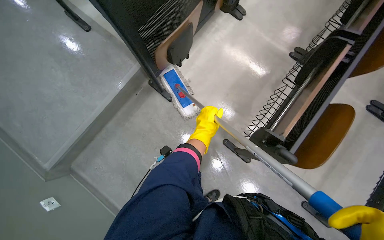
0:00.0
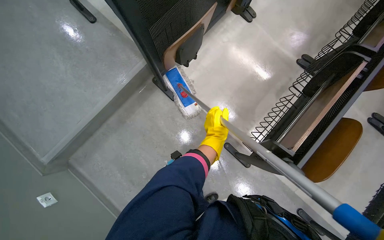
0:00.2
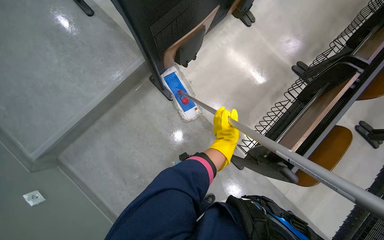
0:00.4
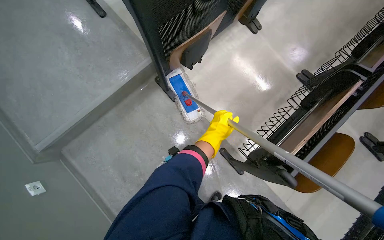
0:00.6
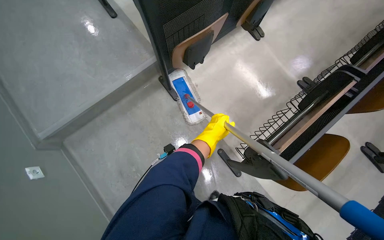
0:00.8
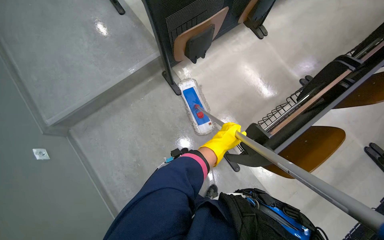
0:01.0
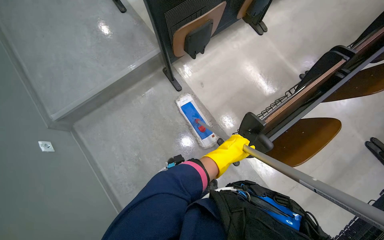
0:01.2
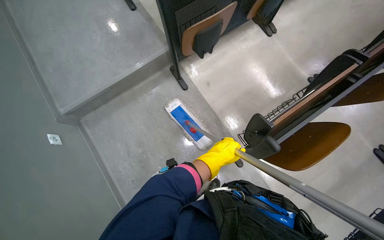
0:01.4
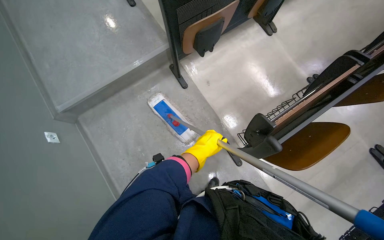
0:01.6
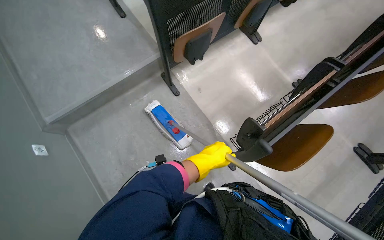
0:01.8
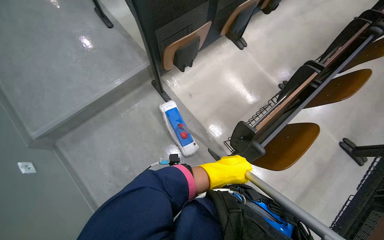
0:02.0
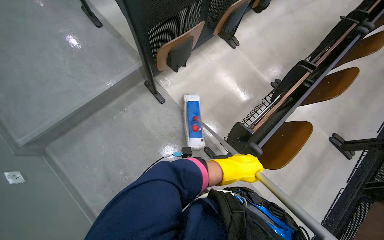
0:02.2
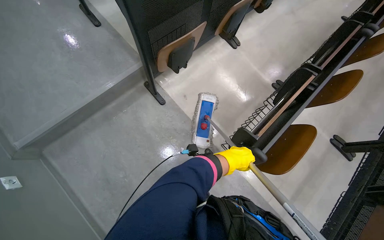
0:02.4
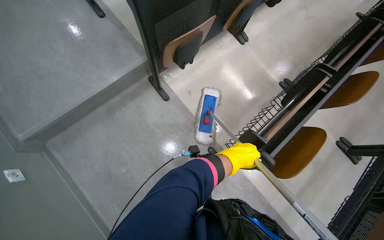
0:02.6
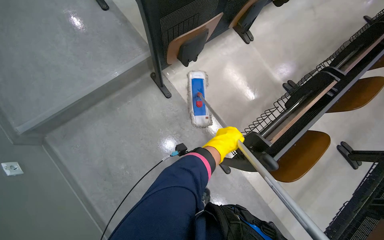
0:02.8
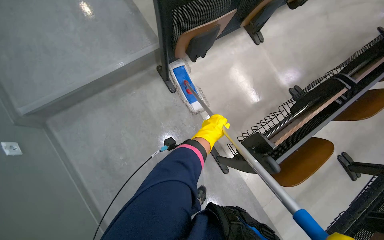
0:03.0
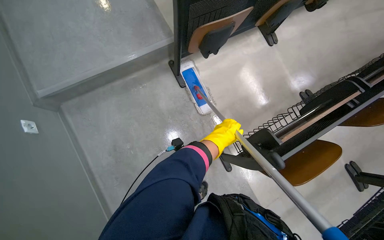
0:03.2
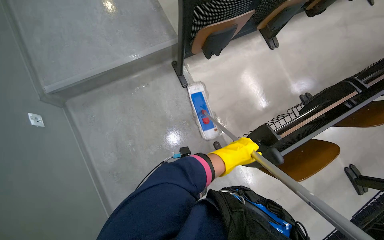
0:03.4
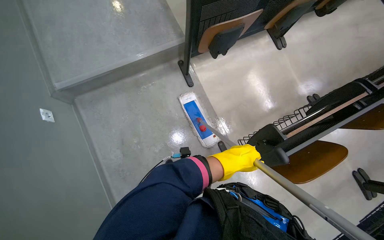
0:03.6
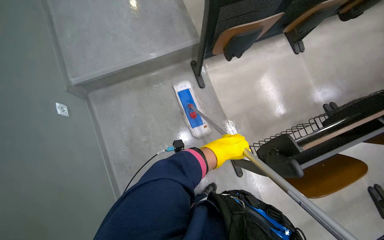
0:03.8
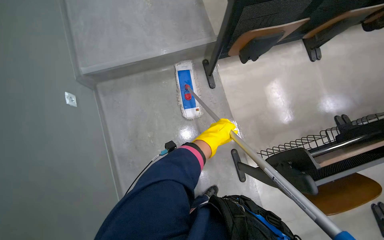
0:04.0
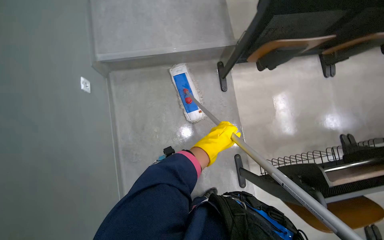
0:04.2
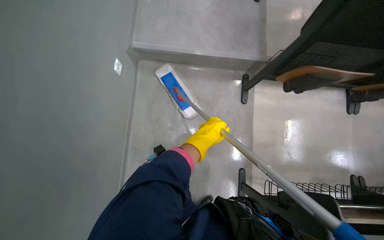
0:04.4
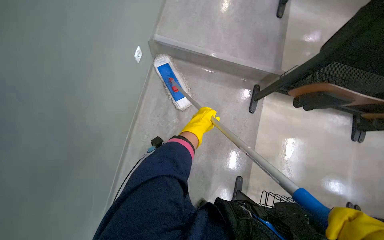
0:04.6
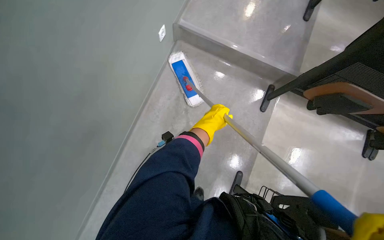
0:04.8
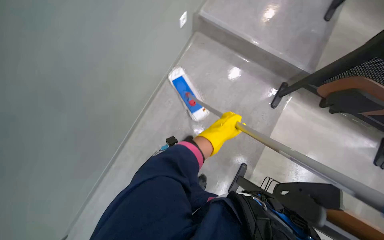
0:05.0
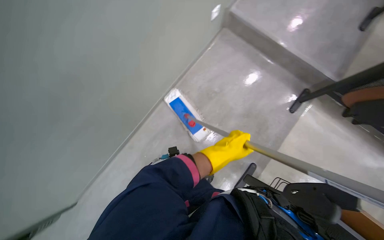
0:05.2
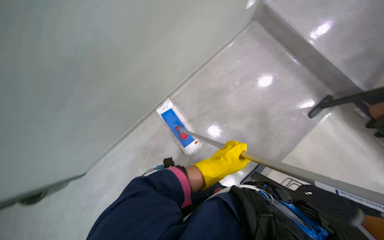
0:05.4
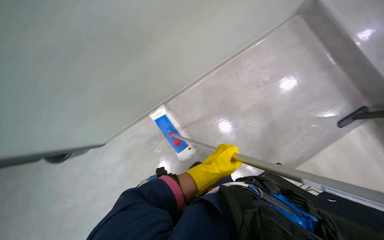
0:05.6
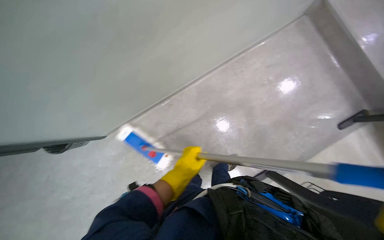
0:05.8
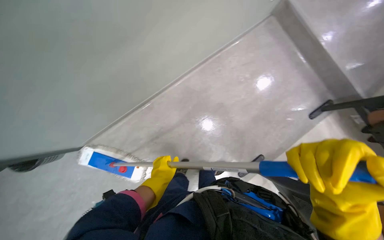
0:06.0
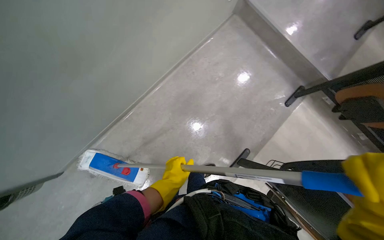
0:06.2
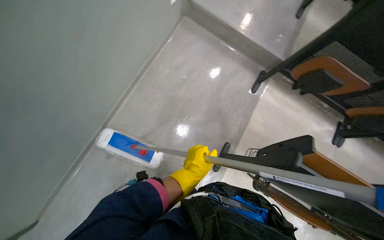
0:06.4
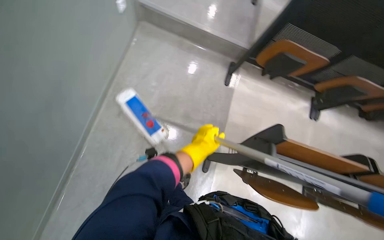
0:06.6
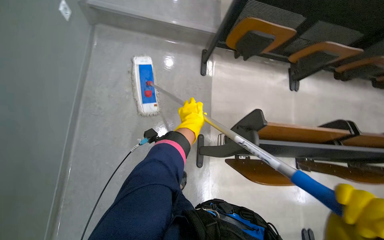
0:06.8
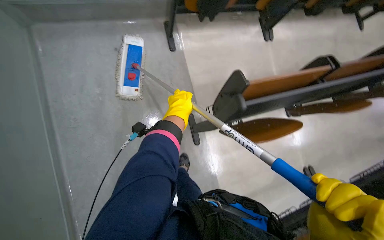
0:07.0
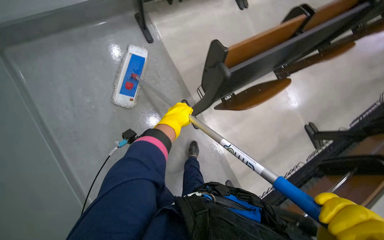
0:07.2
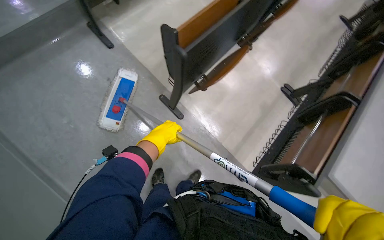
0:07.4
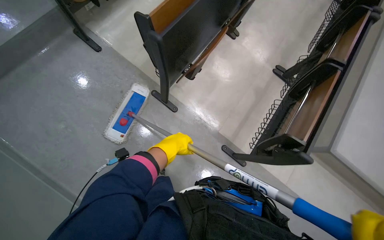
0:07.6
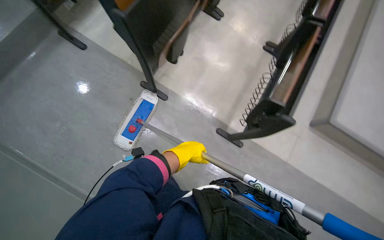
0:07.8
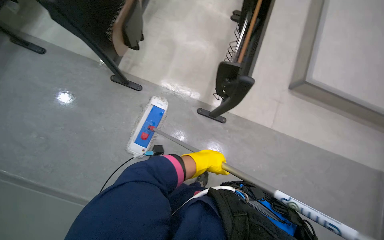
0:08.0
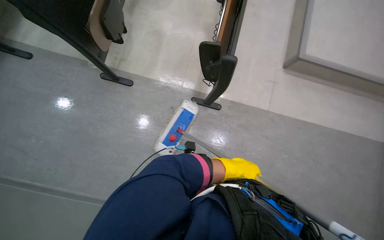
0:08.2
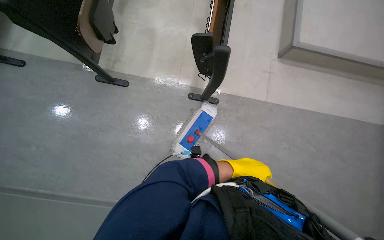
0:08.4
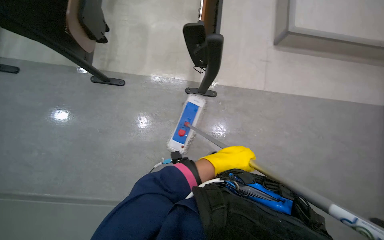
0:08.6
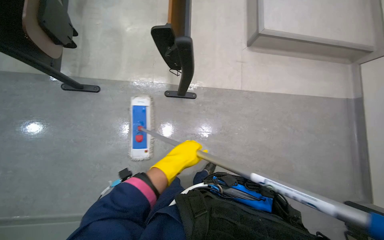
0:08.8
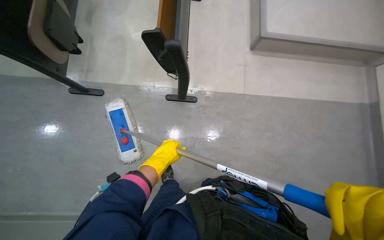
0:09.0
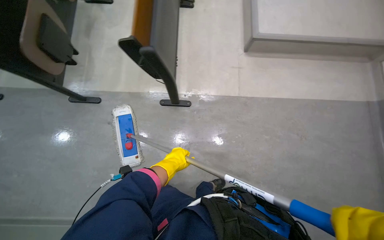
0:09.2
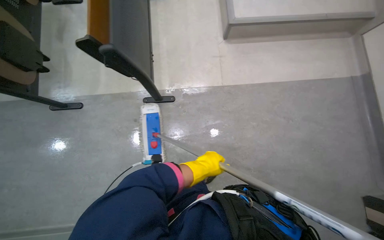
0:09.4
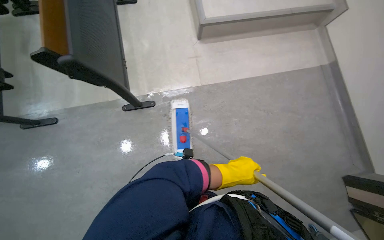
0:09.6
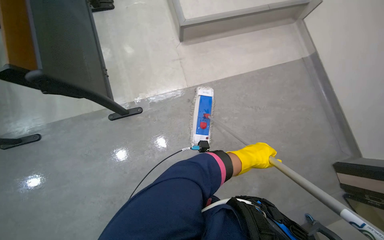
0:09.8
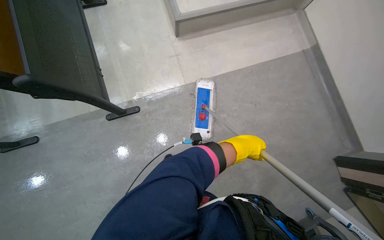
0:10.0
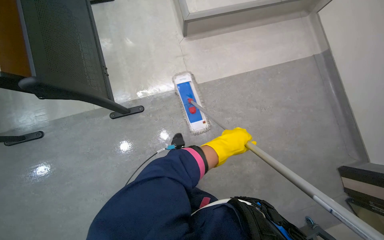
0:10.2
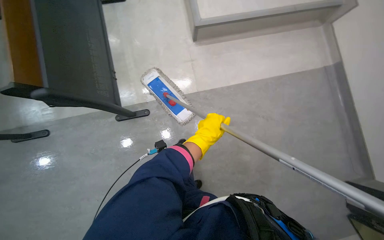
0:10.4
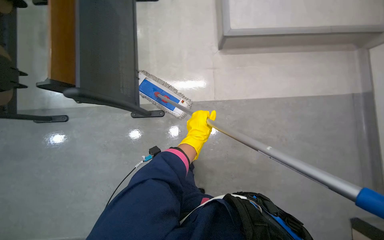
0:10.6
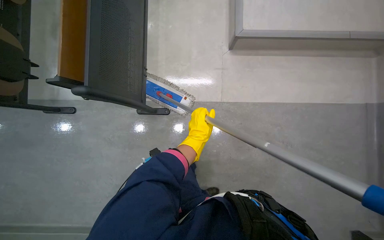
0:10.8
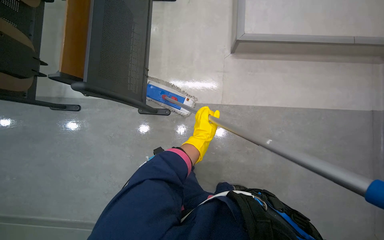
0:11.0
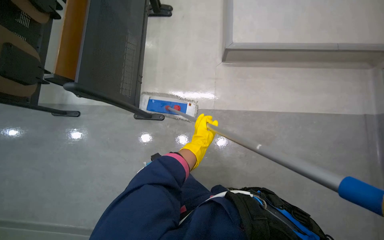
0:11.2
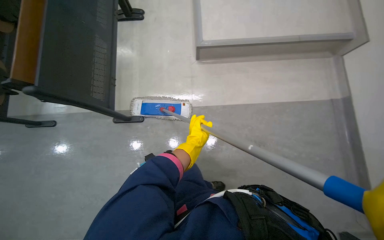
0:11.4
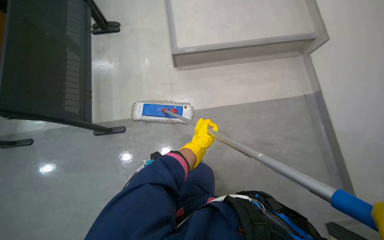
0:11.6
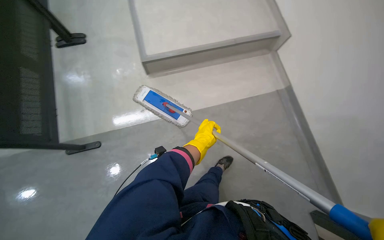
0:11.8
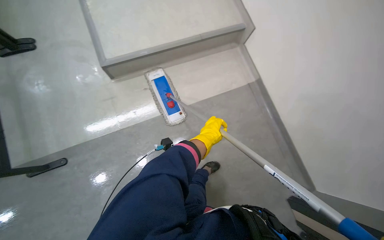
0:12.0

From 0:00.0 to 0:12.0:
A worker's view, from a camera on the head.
Job: mopping floor.
The whole recording: Mopping lecture hall floor. The worker mops the floor of the lecture hall with a long-handled mop.
From 0:00.0 to 0:01.6: The left hand moves down the picture, approximately 20 cm.
From 0:01.6 to 0:03.0: The left hand goes approximately 10 cm up the picture.
From 0:03.0 to 0:04.4: Everything in view rotates some 35 degrees clockwise.
From 0:04.4 to 0:06.0: The camera is carried roughly 70 cm. Everything in view rotates roughly 45 degrees clockwise.
From 0:06.0 to 0:07.6: The wearer looks some 105 degrees further to the right. The view tips downward by about 15 degrees.
From 0:07.6 to 0:09.0: The head travels approximately 50 cm. The scene rotates counterclockwise by roughly 35 degrees.
From 0:09.0 to 0:10.4: The left hand travels to the right by about 40 cm.
From 0:10.4 to 0:12.0: The head travels roughly 70 cm.

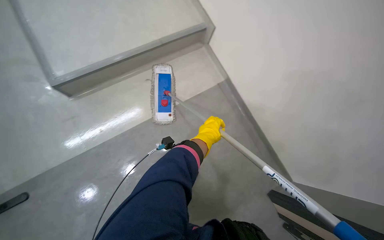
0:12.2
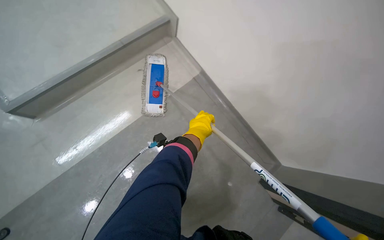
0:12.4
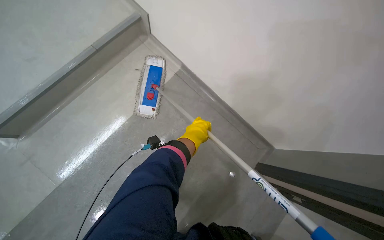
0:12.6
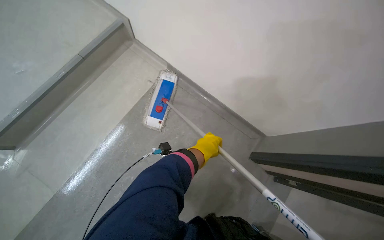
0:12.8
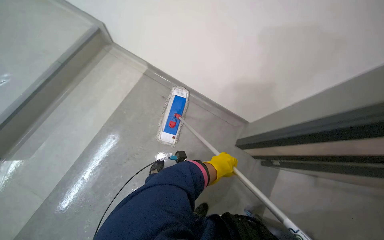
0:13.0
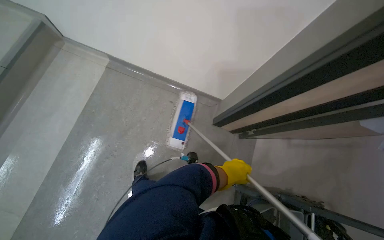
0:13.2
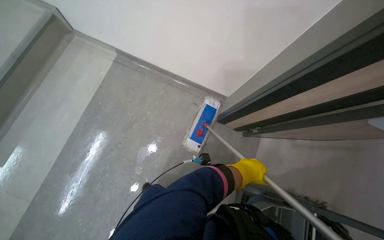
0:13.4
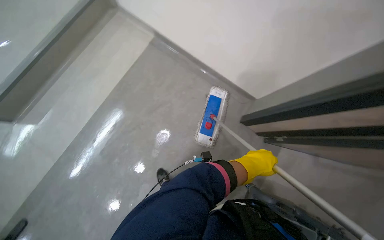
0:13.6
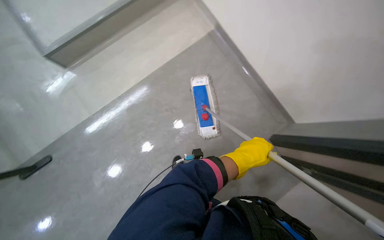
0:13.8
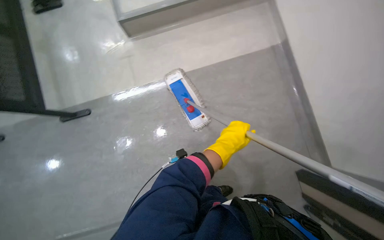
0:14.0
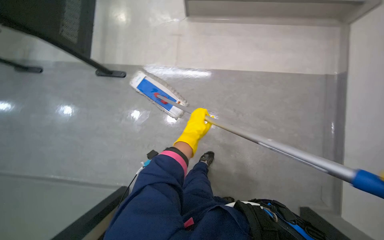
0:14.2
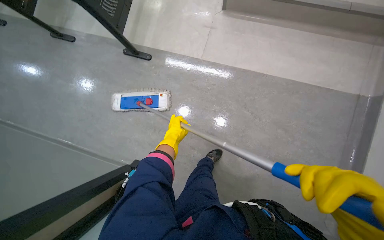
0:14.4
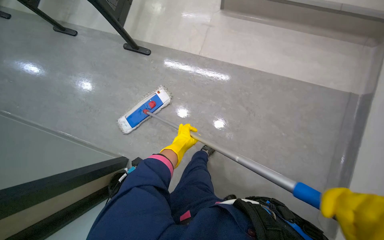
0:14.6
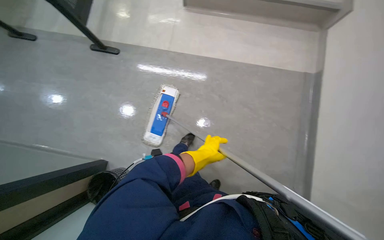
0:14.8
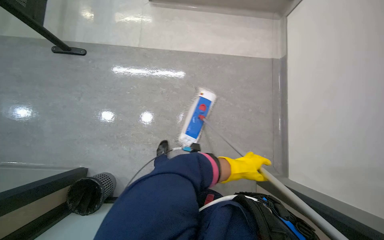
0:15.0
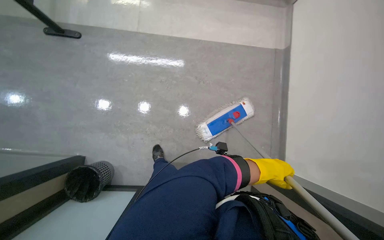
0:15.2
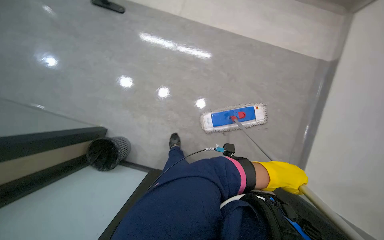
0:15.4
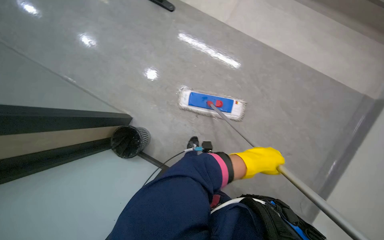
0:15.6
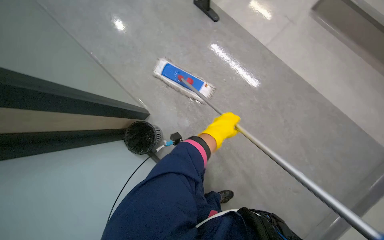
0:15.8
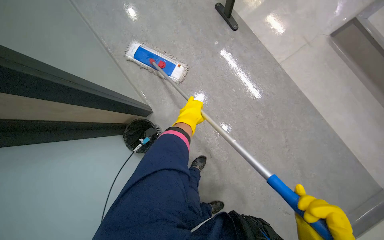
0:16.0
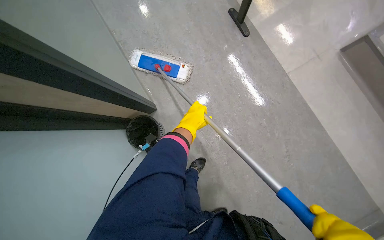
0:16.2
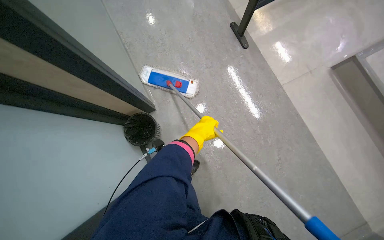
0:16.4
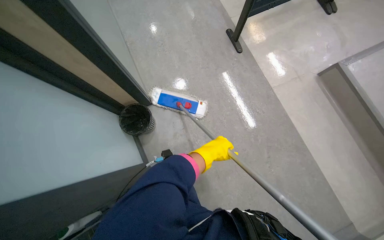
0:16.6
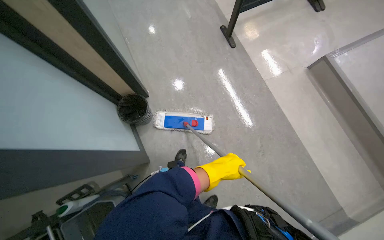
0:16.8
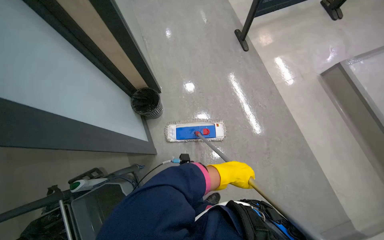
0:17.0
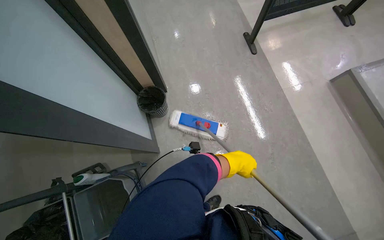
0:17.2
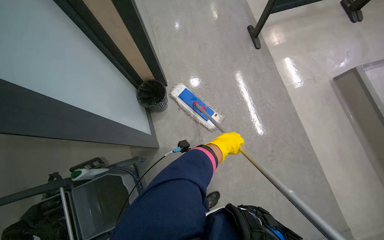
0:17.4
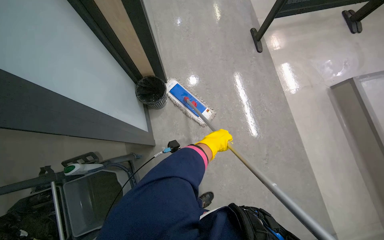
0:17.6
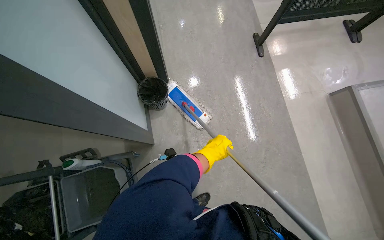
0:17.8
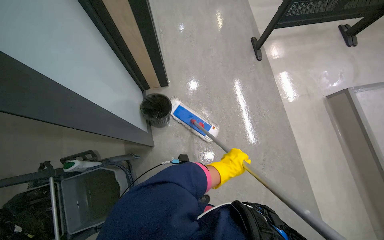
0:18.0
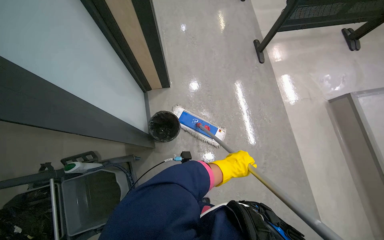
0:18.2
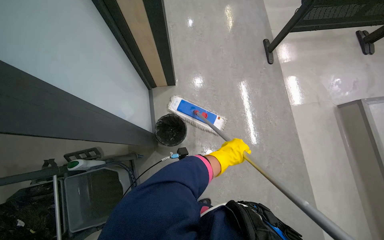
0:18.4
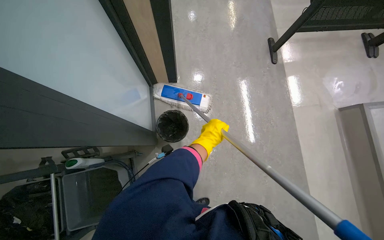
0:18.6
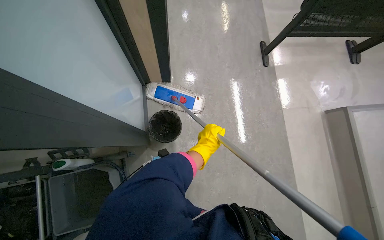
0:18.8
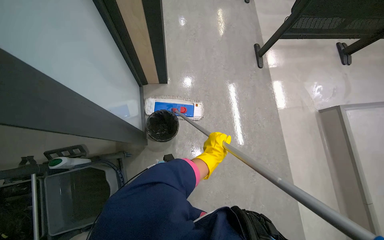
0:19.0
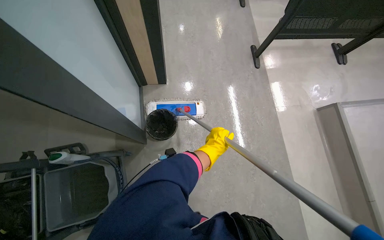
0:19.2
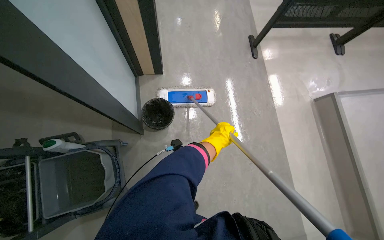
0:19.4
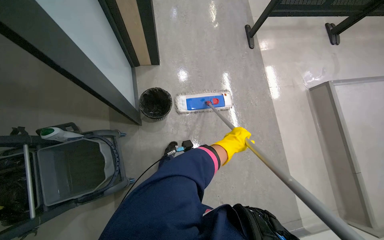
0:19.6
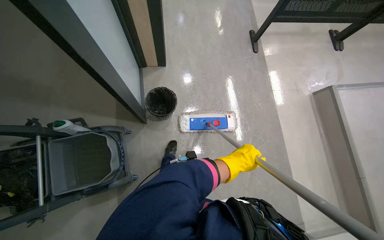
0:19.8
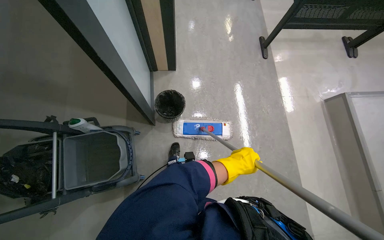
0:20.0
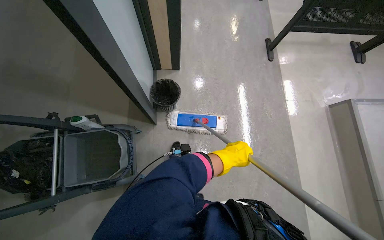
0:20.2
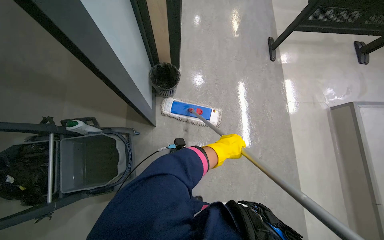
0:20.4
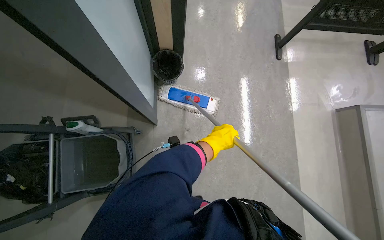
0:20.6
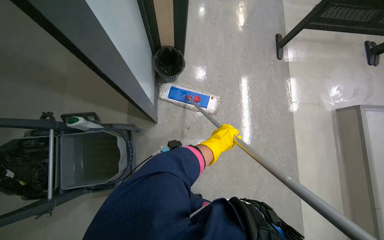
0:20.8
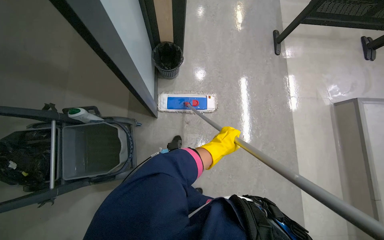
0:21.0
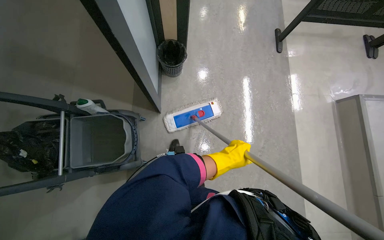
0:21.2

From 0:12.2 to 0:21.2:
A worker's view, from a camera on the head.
Job: mopping floor.
The whole recording: Mopping lecture hall floor. The worker mops the floor of the lecture hall with a long-handled mop.
From 0:12.2 to 0:13.8: The camera is carried some 70 cm. The scene turns some 25 degrees clockwise in the picture.
From 0:13.8 to 0:15.2: The wearer's head swings roughly 35 degrees to the right. The left hand shifts approximately 60 cm down the picture and to the right.
From 0:15.2 to 0:16.6: Everything in view rotates some 60 degrees clockwise.
From 0:16.6 to 0:18.2: The left hand swings up and down the picture, roughly 10 cm each way, with 2 reversals.
